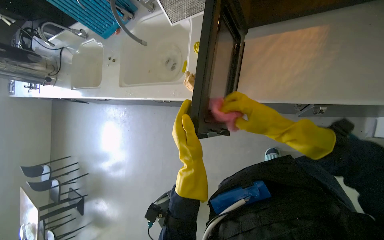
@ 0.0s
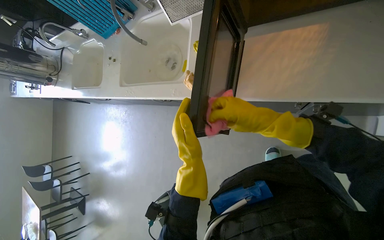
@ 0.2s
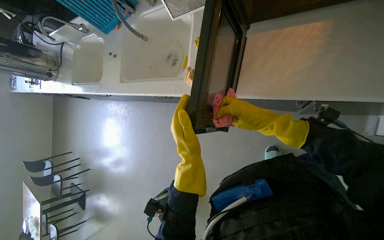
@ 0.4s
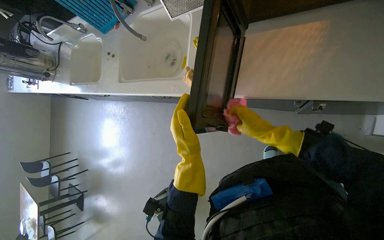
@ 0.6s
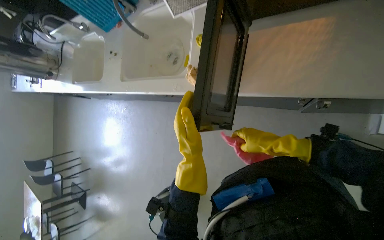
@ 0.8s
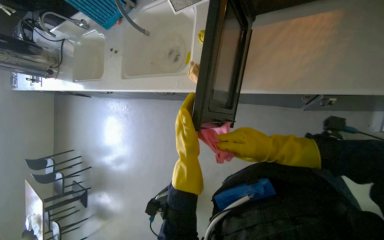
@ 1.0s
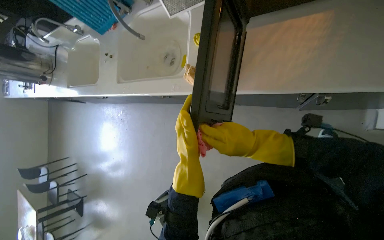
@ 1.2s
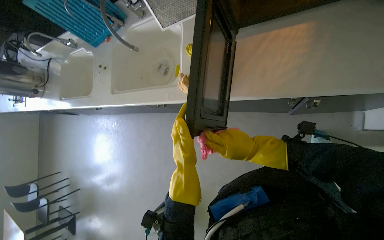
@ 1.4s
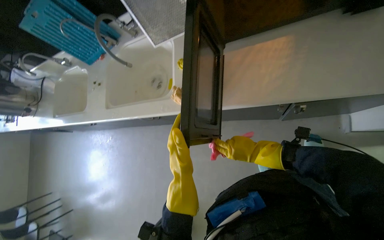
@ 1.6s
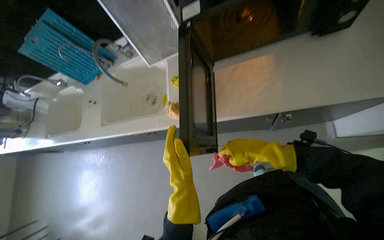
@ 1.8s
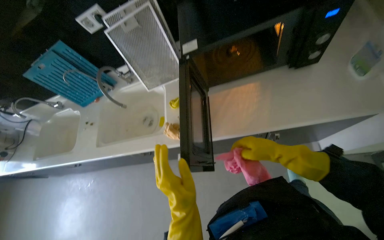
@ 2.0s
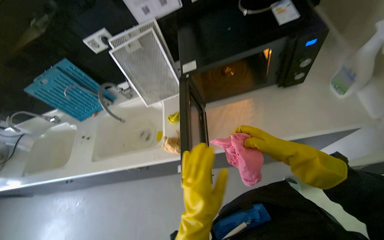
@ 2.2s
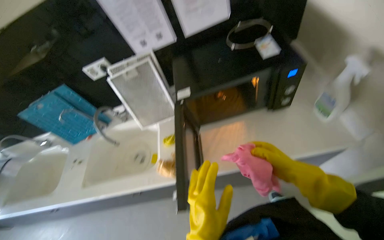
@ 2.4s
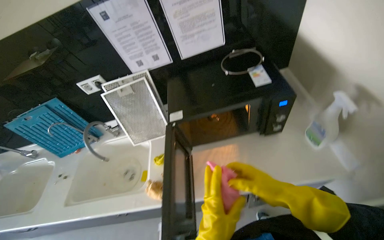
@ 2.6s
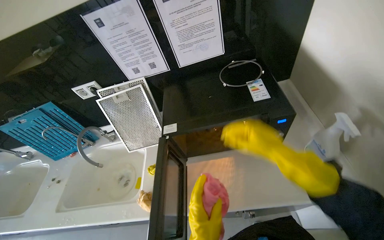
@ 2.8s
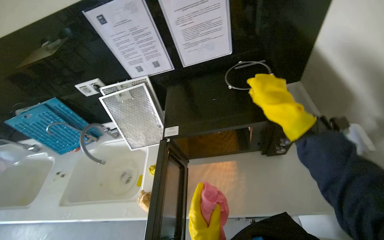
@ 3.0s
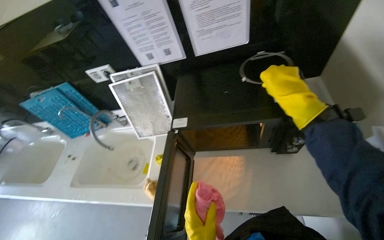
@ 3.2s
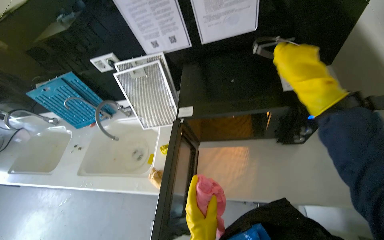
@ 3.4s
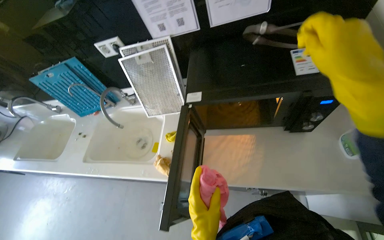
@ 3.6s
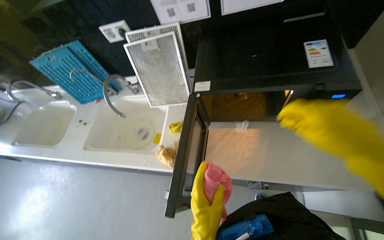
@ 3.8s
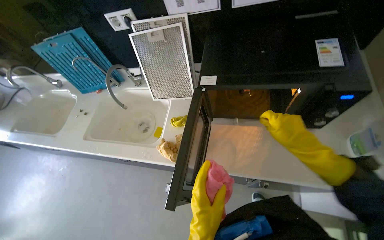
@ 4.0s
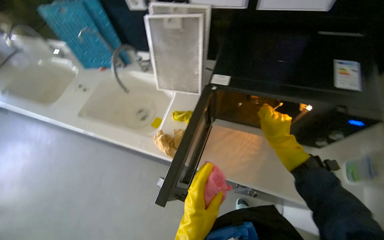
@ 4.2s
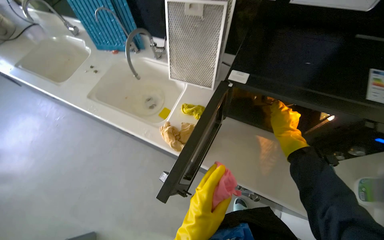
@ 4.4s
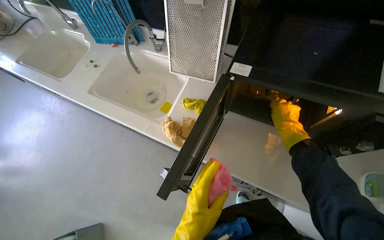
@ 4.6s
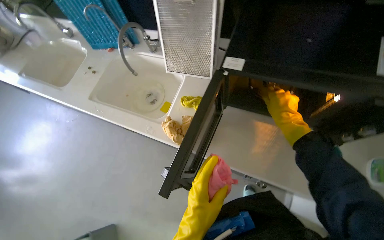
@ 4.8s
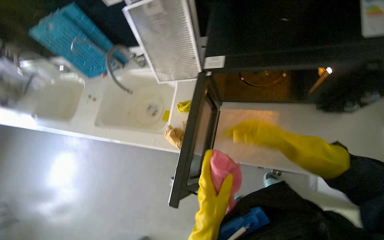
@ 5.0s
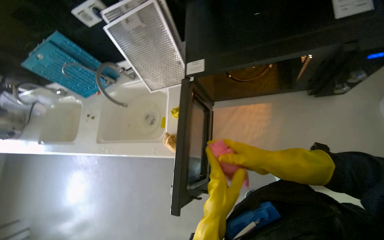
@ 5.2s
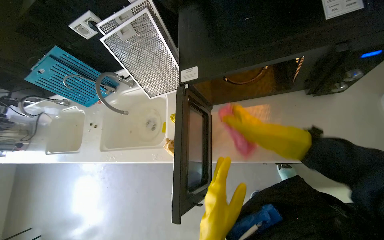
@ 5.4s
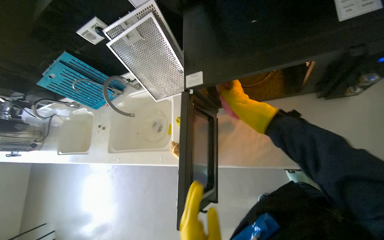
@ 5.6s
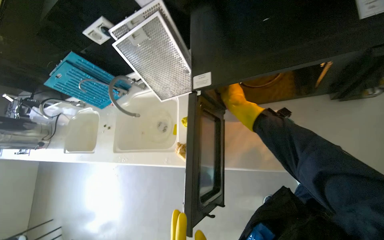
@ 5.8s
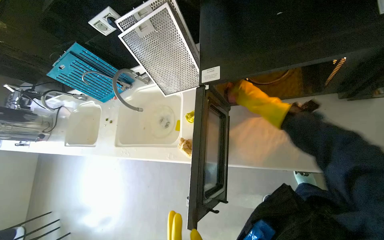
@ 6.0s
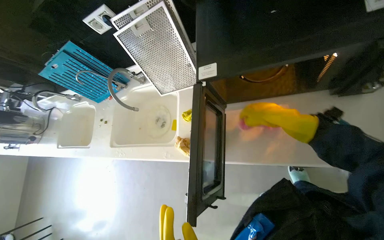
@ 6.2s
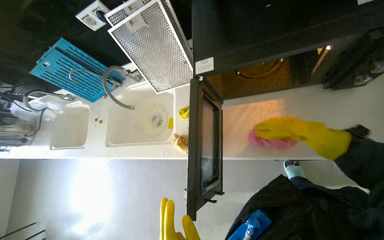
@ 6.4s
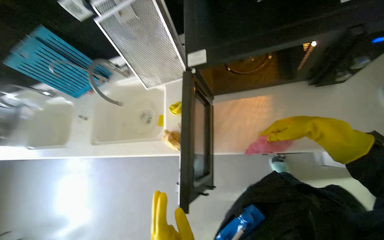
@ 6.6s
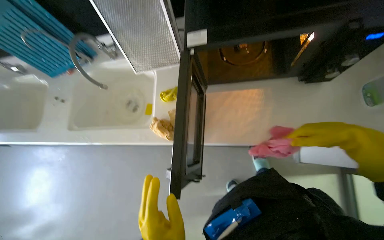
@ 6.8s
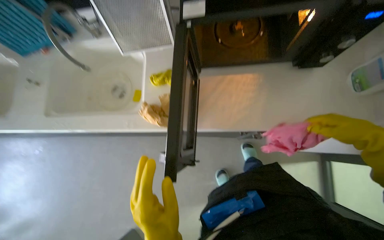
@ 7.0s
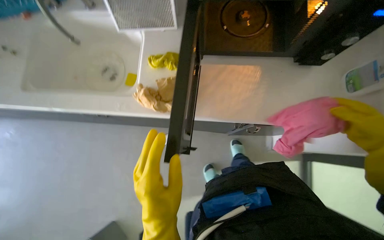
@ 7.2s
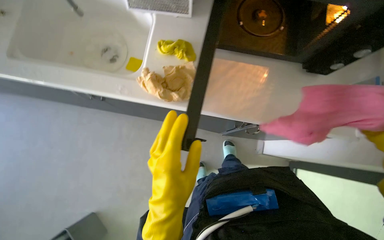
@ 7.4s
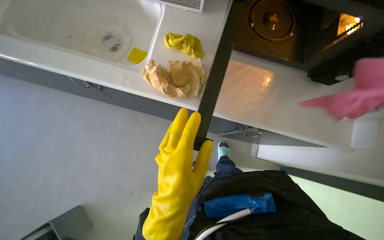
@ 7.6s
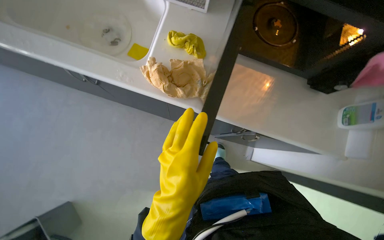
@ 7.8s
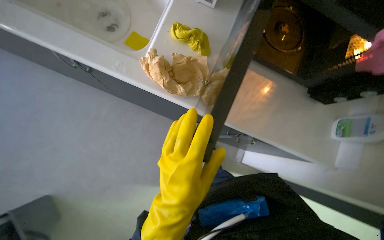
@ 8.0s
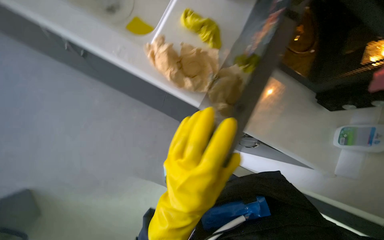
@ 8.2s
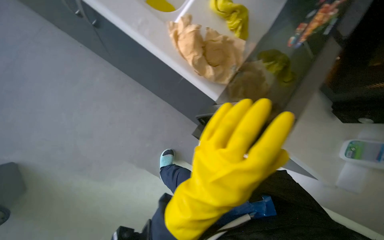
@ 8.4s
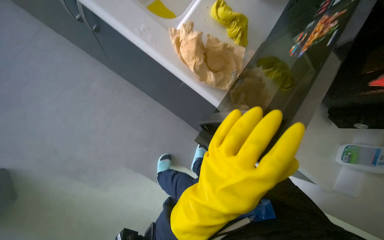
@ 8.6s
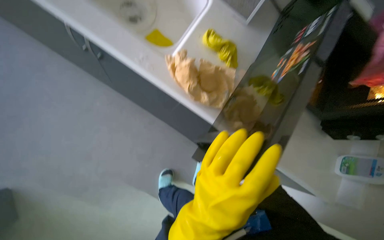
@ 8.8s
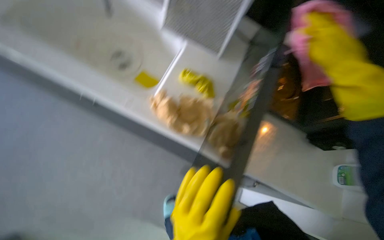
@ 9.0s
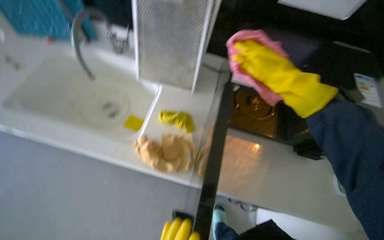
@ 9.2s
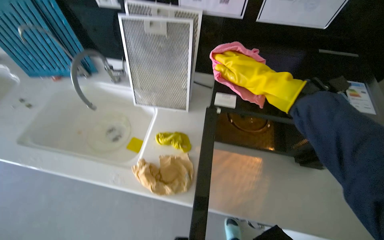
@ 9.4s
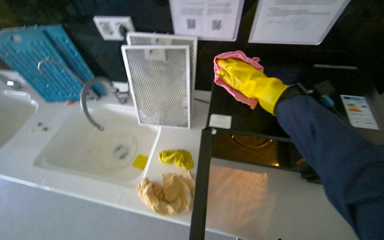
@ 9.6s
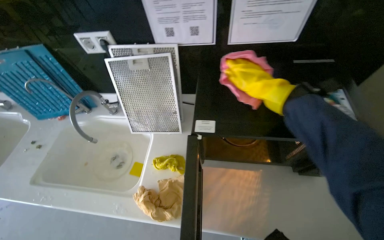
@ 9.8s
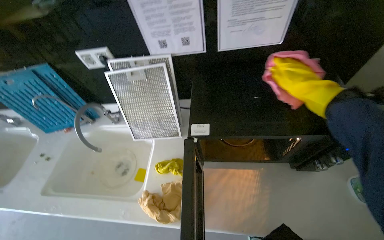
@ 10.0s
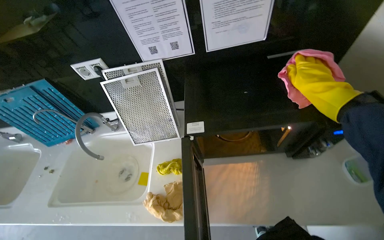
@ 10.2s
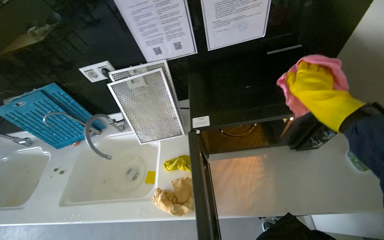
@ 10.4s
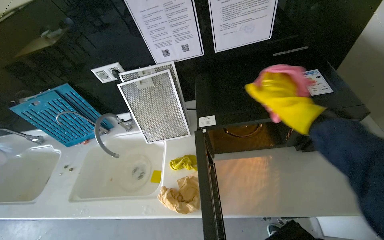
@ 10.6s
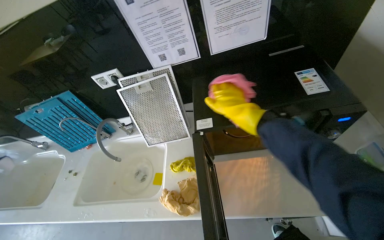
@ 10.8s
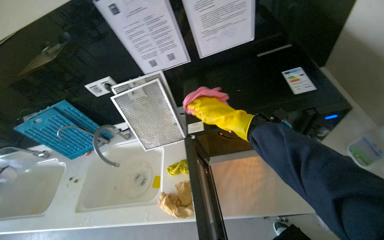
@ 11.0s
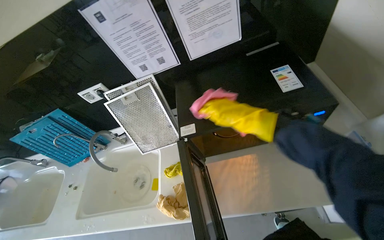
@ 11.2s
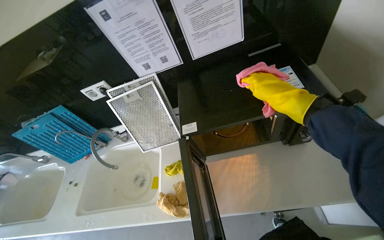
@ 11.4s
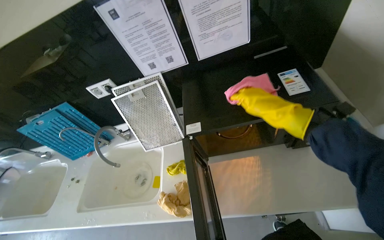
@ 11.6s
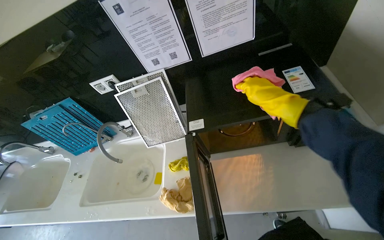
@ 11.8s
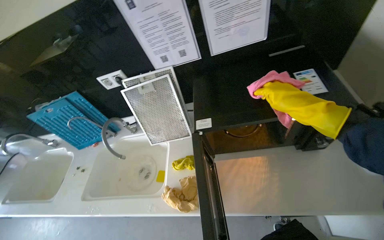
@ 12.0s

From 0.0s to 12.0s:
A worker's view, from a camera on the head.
Job: cleaning kitchen.
The whole recording: Cleaning kitchen sinks and microwave. The worker disassembles microwave parts, sprays the microwave and sinks, and scrubs the sinks.
From 0.0s to 1.6s: The right hand goes roughly 15 cm farther from the camera and down the picture.
From 1.6s to 3.0s: The wearer looks some 30 degrees further upward.
From 3.0s to 4.4s: The view tips downward by roughly 15 degrees. Everything in view rotates roughly 25 degrees clockwise. The right hand goes approximately 25 cm farther from the camera and down the picture.
From 4.4s to 6.0s: The scene rotates counterclockwise by roughly 30 degrees.
From 6.0s to 7.6s: The view swings about 30 degrees to the right.
From 9.0s to 10.4s: The view tips upward by roughly 20 degrees. The scene turns about 35 degrees counterclockwise in the picture.
From 10.4s to 12.0s: The right hand moves to the left, about 10 cm.

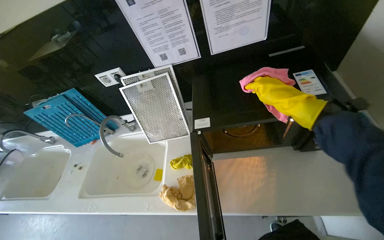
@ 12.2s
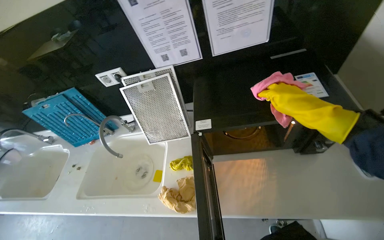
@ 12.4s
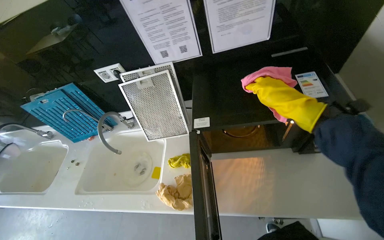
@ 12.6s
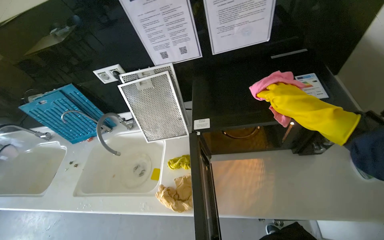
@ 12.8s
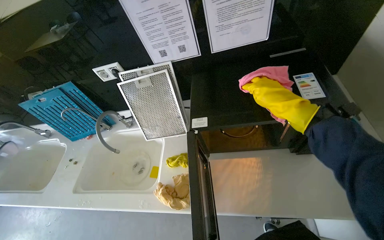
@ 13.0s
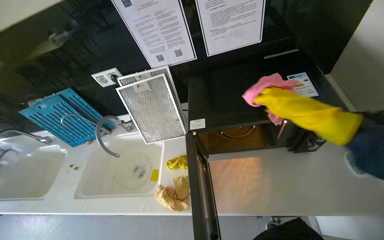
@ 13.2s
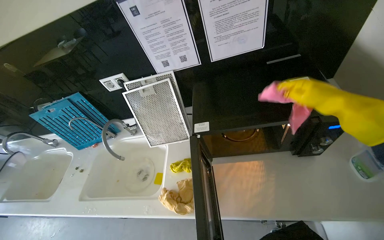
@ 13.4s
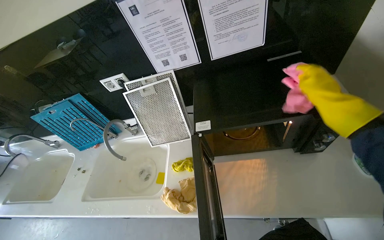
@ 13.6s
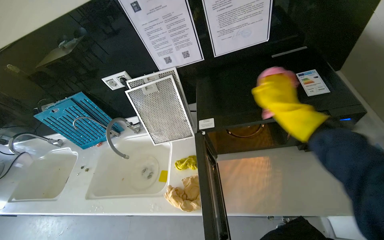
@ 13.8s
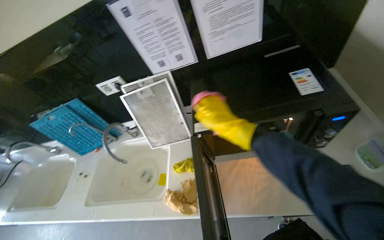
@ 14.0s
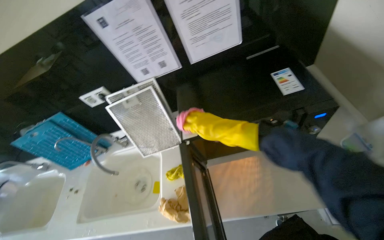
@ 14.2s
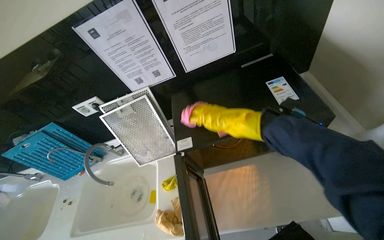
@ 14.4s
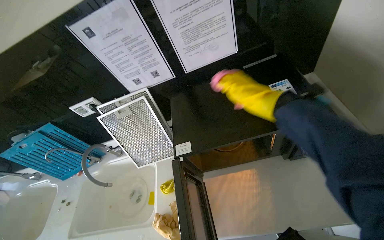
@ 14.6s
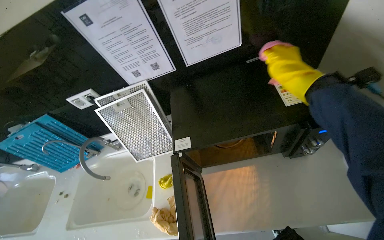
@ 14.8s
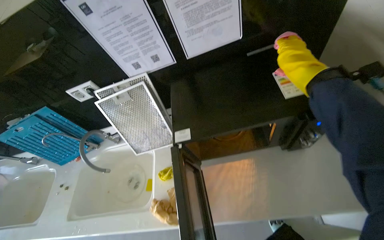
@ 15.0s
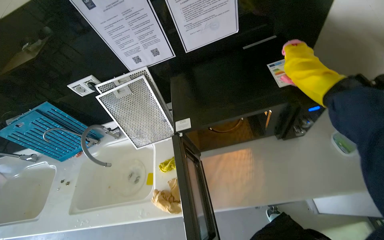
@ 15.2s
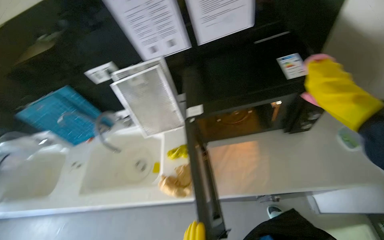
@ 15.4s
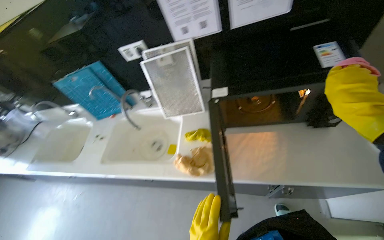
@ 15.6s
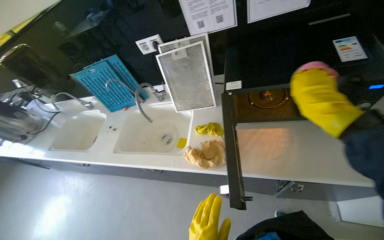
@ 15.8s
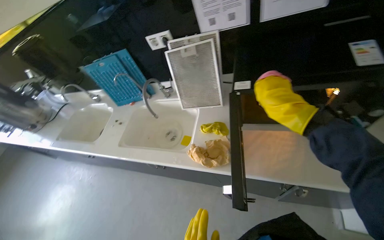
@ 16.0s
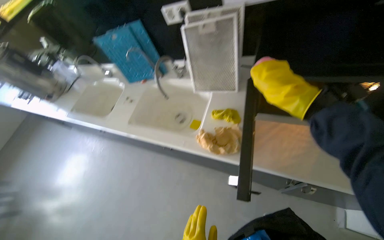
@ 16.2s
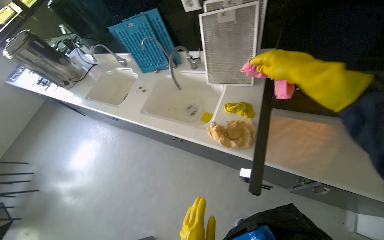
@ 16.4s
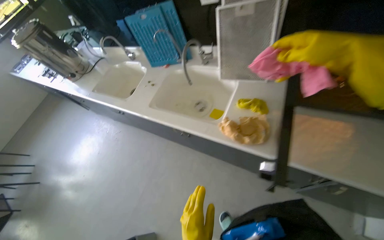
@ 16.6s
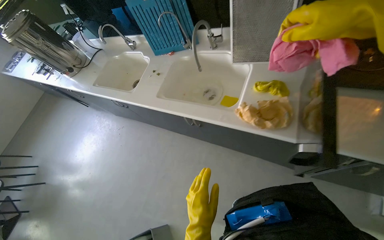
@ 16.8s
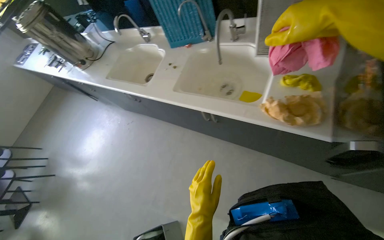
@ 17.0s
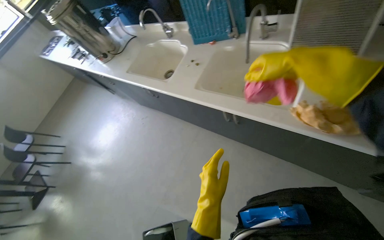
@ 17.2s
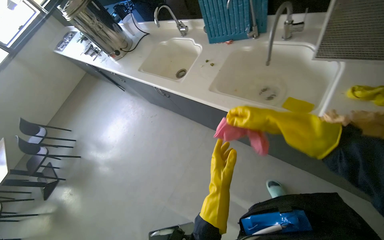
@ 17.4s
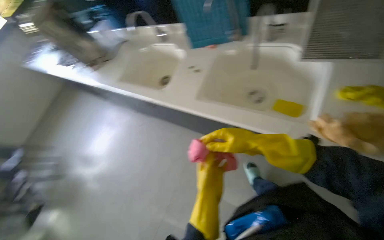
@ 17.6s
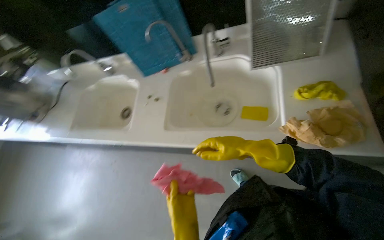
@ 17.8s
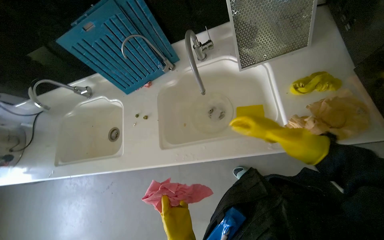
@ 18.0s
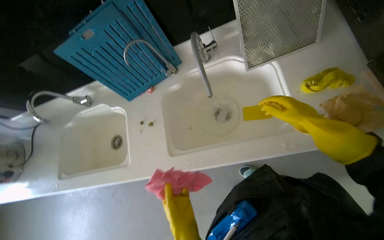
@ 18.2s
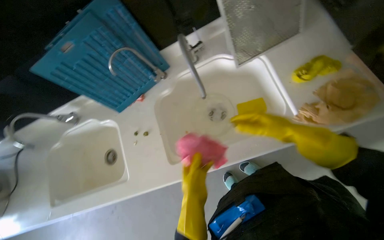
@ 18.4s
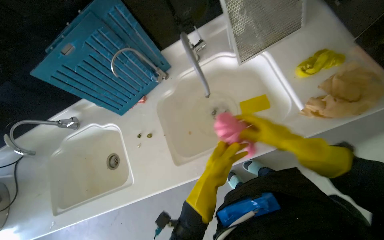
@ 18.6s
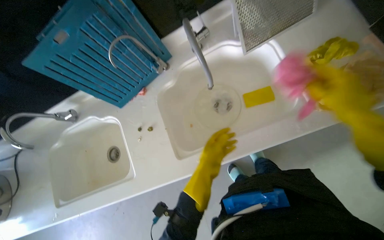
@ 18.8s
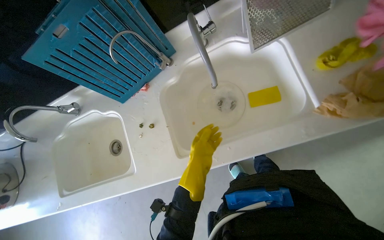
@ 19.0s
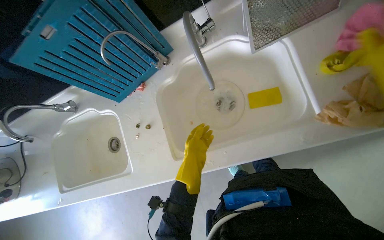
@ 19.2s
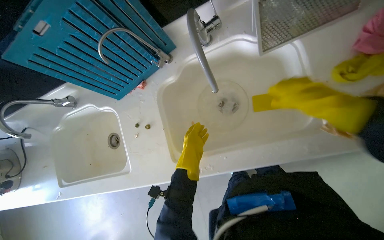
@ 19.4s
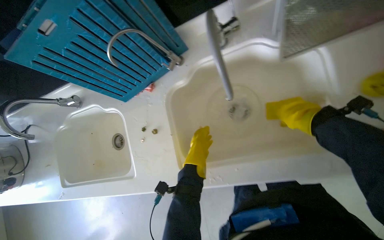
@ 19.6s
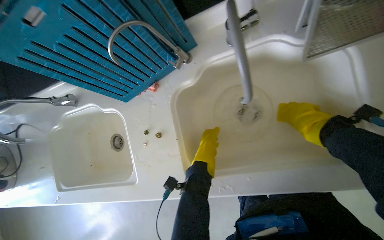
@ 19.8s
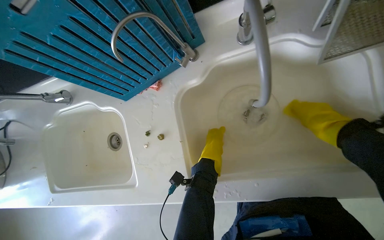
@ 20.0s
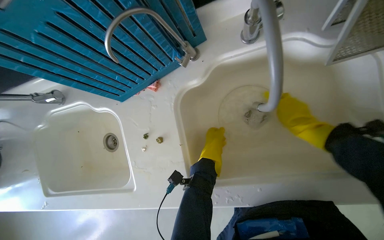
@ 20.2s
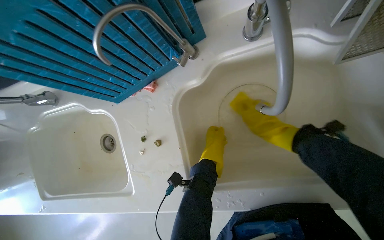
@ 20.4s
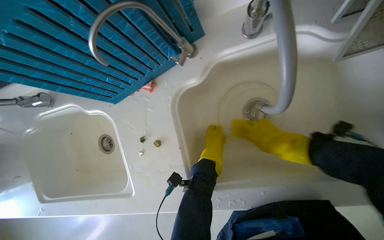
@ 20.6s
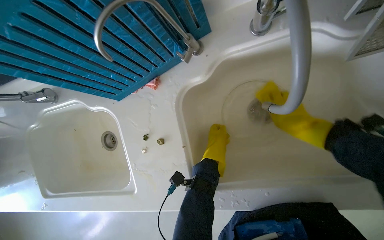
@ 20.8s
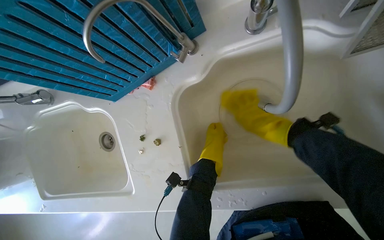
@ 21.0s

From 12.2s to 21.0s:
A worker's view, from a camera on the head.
Job: cleaning kitchen.
The whole recording: Cleaning kitchen sinks and microwave. The worker disassembles microwave parts, sprays the microwave and sinks, and scrubs the sinks.
From 12.2s to 13.6s: The right hand is displaced to the right by about 10 cm.
From 13.6s to 15.2s: The right hand moves some 20 cm to the left and comes back.
From 15.2s to 16.6s: The wearer looks about 30 degrees further to the left. The view tips downward by roughly 10 degrees.
From 16.6s to 18.0s: The head travels about 50 cm. The wearer's head swings roughly 30 degrees to the right.
From 18.0s to 19.6s: The camera pitches downward, by approximately 15 degrees.
From 19.6s to 21.0s: The right hand swings left and right, some 10 cm each way, with 2 reversals.
